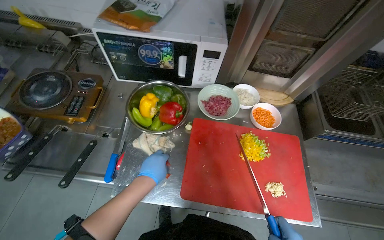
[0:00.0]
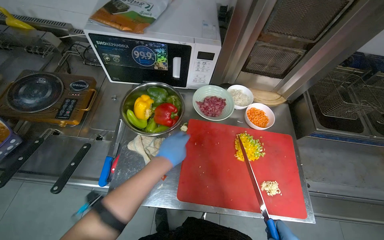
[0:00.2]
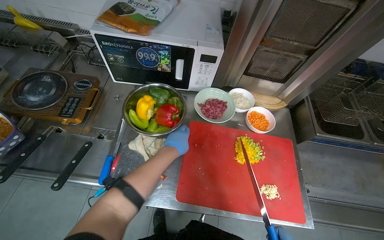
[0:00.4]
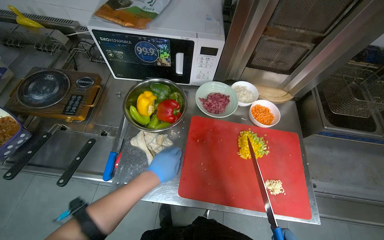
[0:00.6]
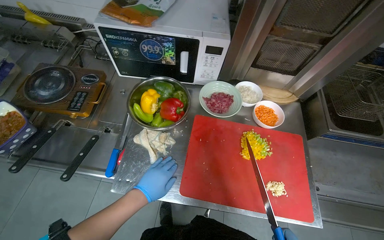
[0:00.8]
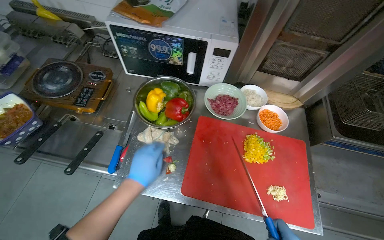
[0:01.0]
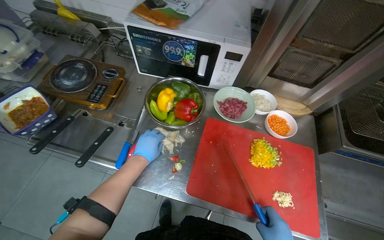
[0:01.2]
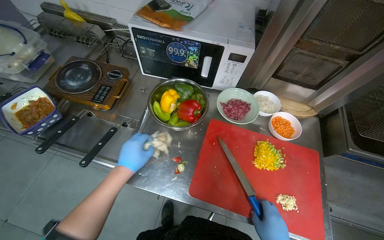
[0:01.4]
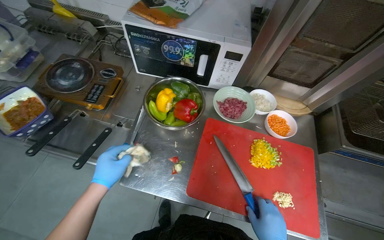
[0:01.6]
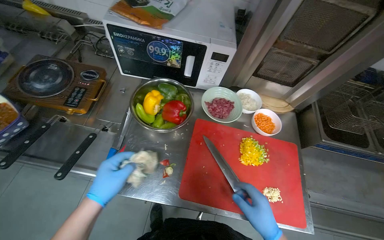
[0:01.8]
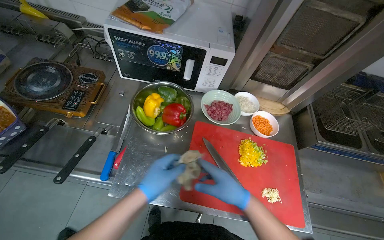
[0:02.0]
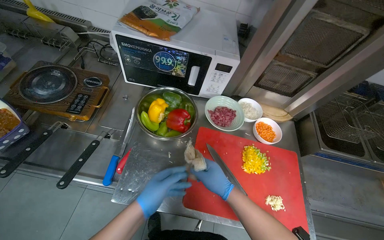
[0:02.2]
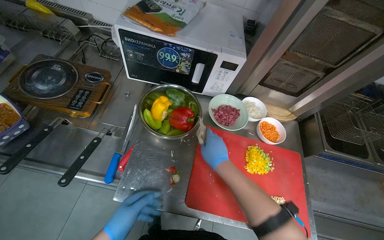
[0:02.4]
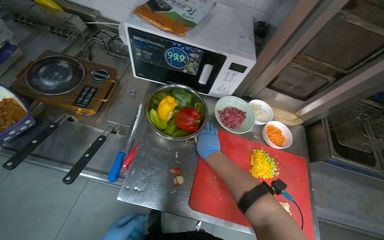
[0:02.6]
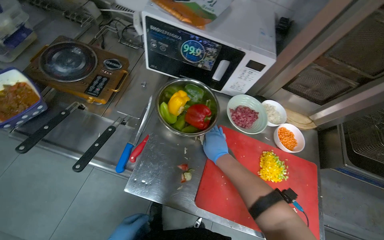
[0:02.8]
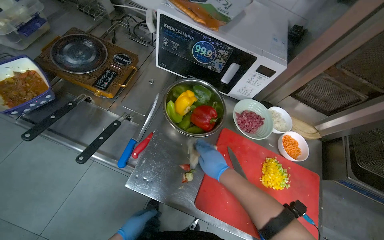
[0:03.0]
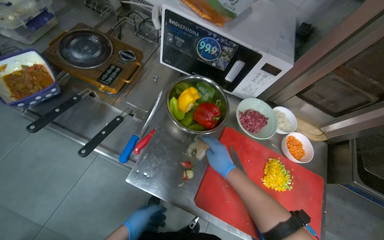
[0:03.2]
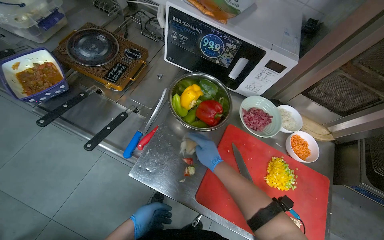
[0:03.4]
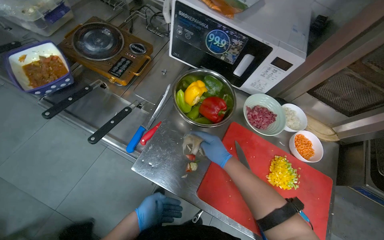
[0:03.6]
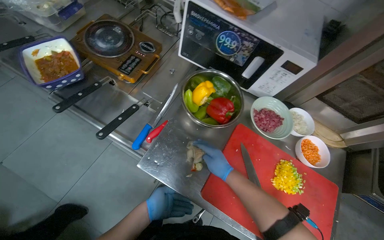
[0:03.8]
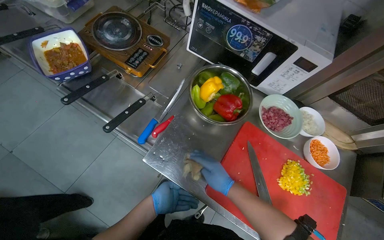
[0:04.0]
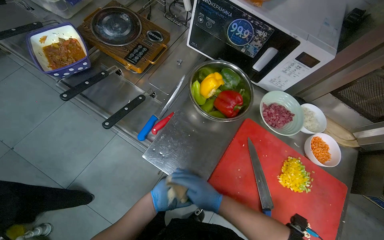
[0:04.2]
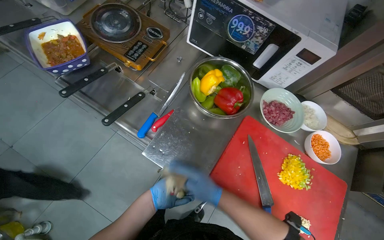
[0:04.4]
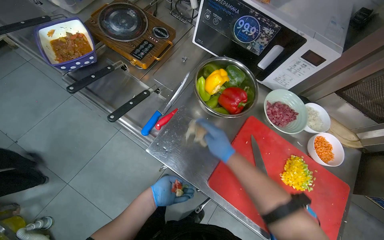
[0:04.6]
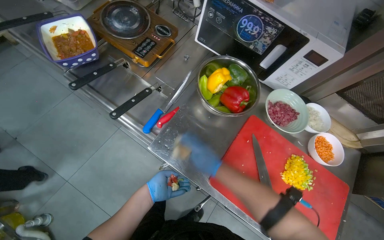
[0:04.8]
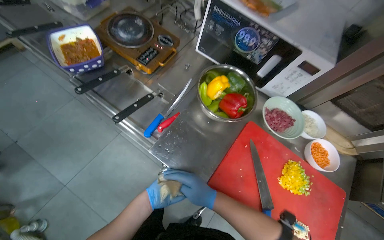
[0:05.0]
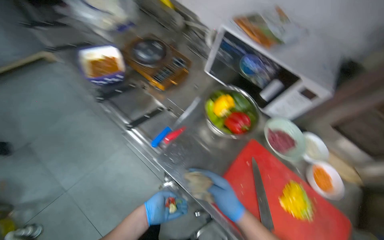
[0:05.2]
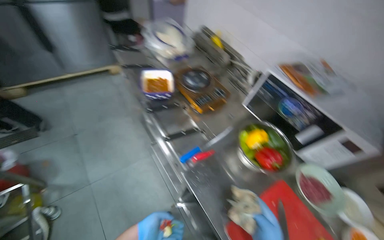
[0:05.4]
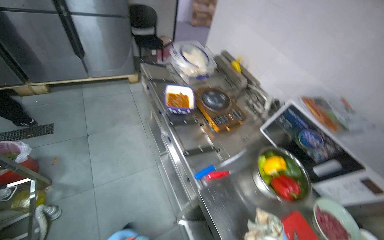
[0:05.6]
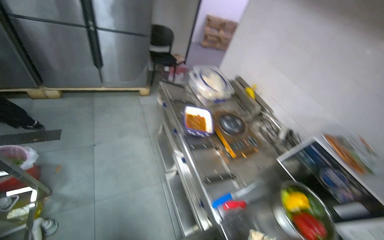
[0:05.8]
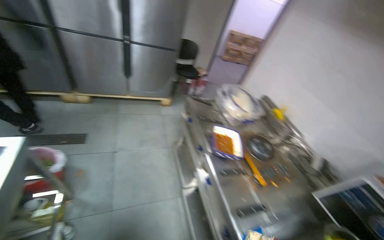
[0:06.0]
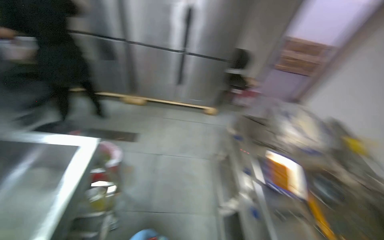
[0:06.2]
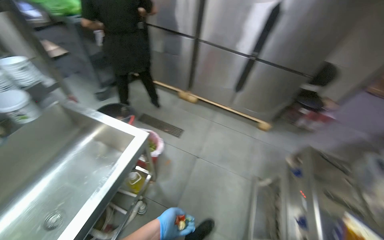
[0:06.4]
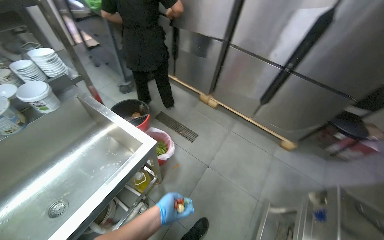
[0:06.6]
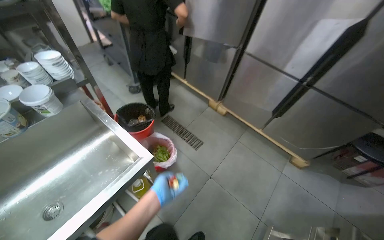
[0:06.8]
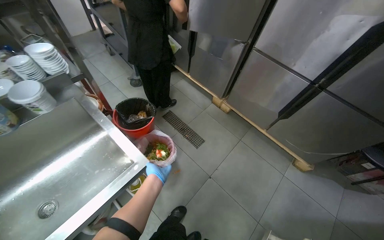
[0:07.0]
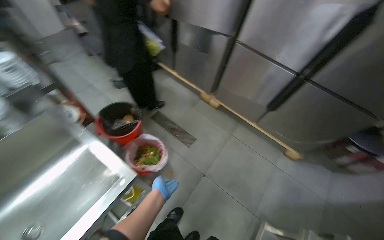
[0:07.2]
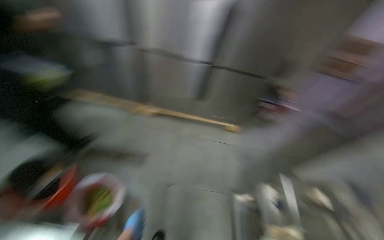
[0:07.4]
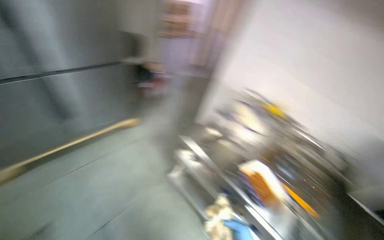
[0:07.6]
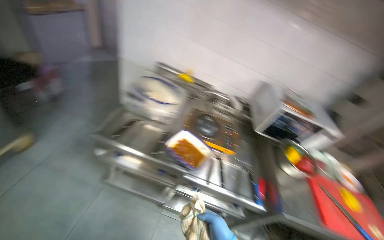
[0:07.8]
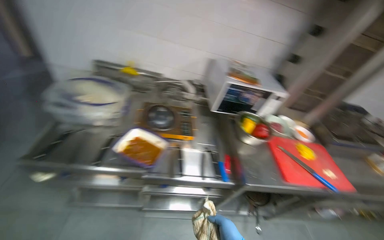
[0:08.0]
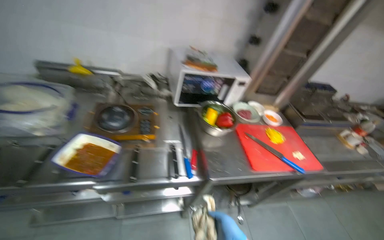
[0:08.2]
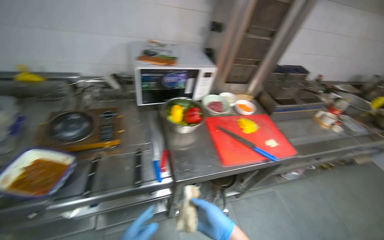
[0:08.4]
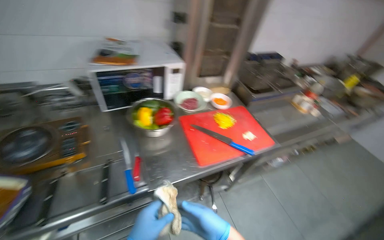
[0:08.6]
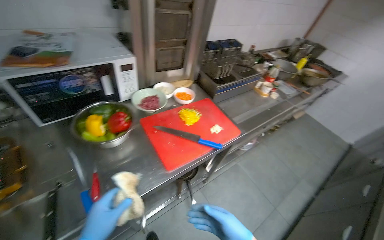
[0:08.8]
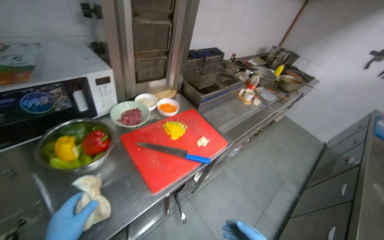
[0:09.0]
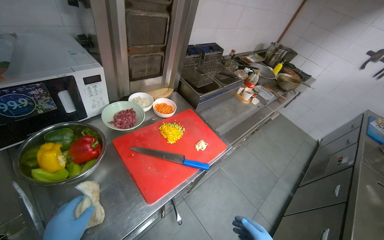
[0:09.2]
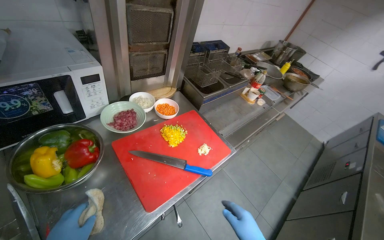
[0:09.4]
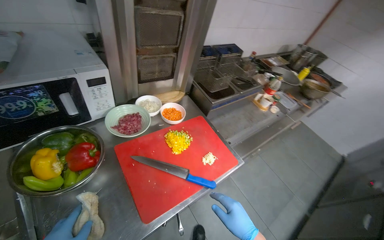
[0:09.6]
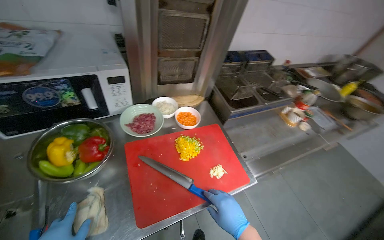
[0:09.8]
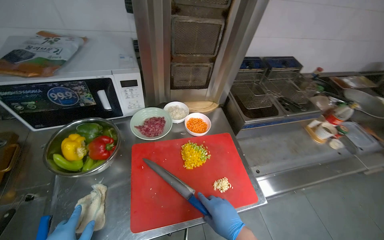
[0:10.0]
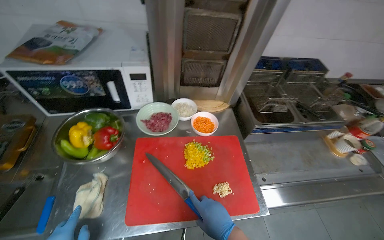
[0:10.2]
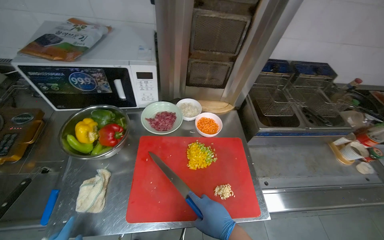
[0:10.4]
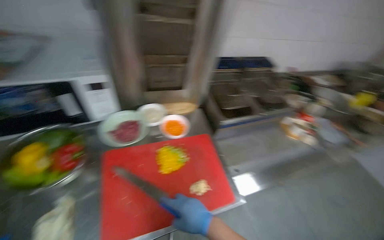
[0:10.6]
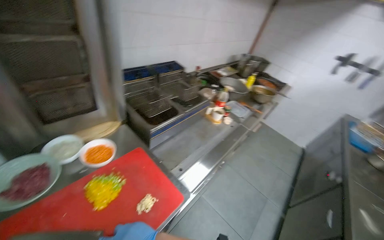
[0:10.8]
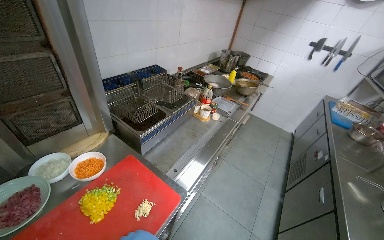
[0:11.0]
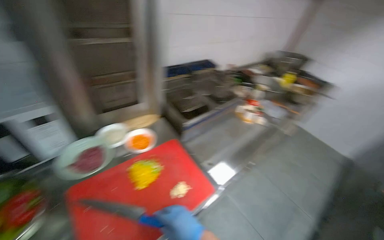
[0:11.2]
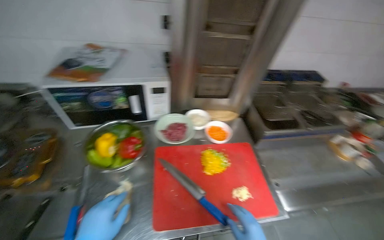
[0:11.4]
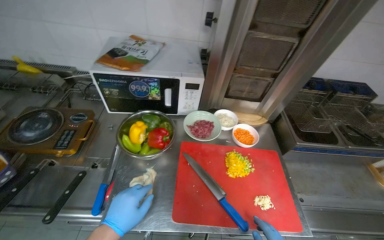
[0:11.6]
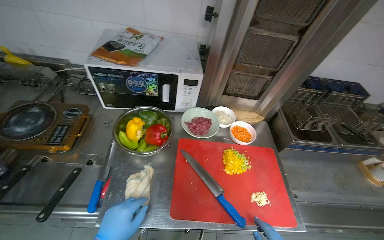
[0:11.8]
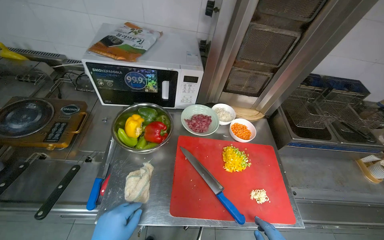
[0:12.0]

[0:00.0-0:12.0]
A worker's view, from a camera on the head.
Job: preparing food.
The whole recording: Slicing peppers on cutting board. The worker slices various colored peppers on a red cutting board.
0:00.0 to 0:01.6: The left hand goes roughly 15 cm to the left.
0:03.0 to 0:04.4: The right hand travels down the picture by approximately 10 cm.
0:06.0 to 0:07.6: The camera is carried roughly 60 cm. The wearer looks roughly 30 degrees further to the right.
0:07.6 to 0:09.0: The camera is carried some 1 m. The head rotates about 85 degrees to the right. The wearer looks some 20 degrees further downward.
0:09.0 to 0:10.4: The head turns to the left by about 35 degrees.

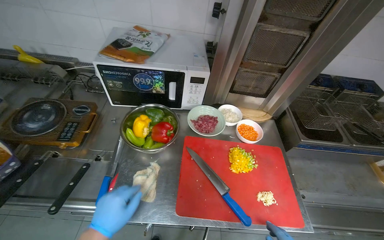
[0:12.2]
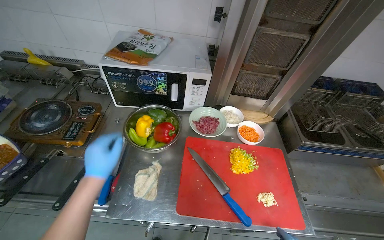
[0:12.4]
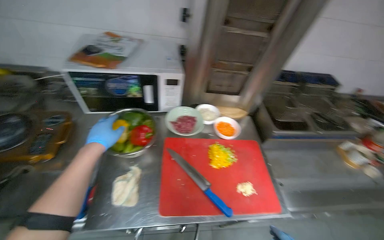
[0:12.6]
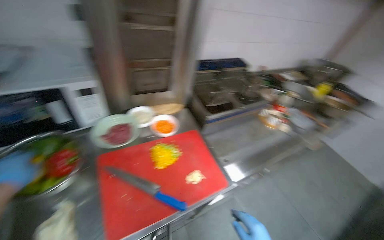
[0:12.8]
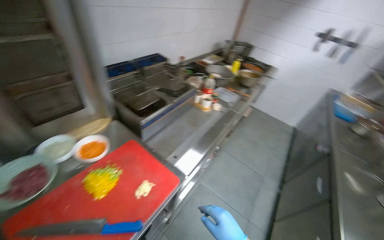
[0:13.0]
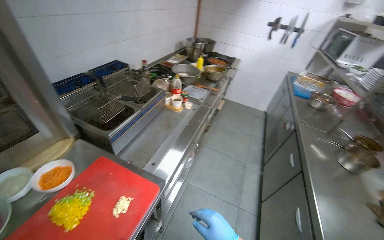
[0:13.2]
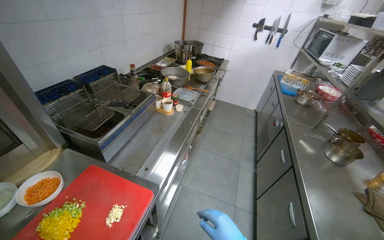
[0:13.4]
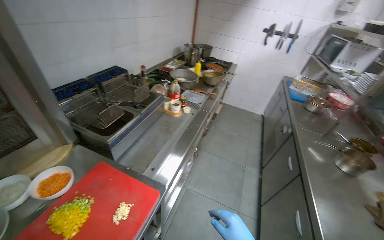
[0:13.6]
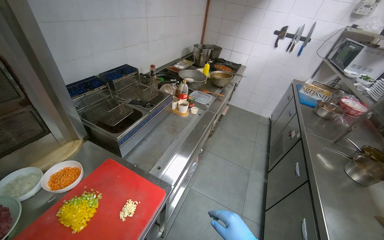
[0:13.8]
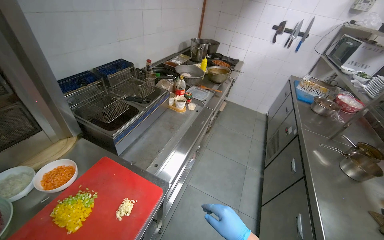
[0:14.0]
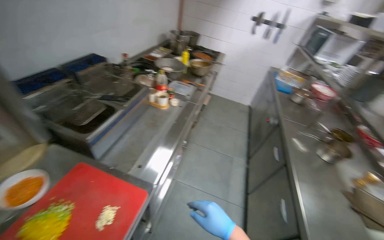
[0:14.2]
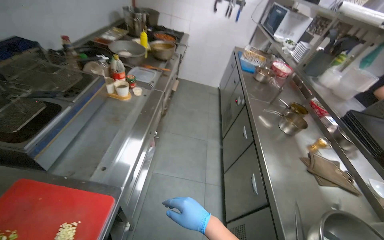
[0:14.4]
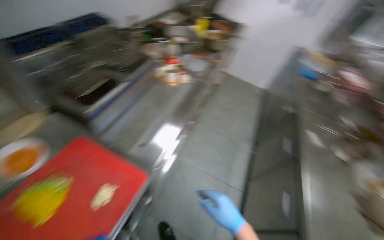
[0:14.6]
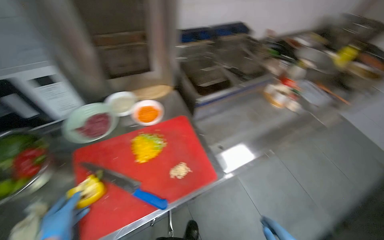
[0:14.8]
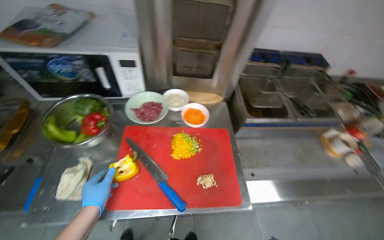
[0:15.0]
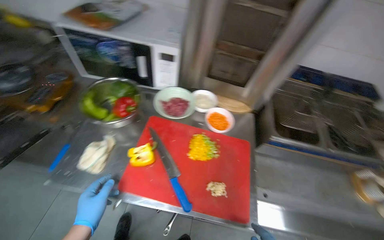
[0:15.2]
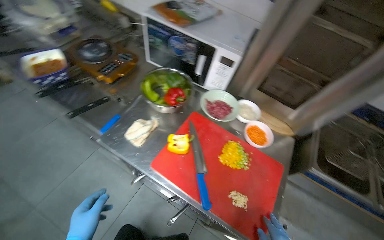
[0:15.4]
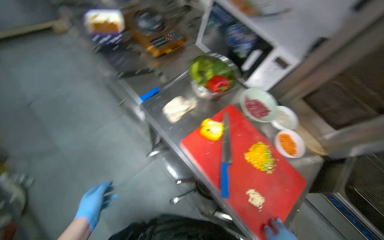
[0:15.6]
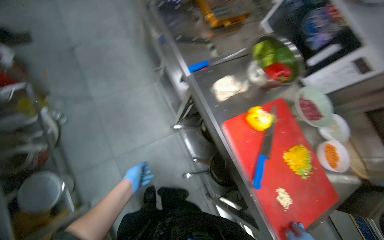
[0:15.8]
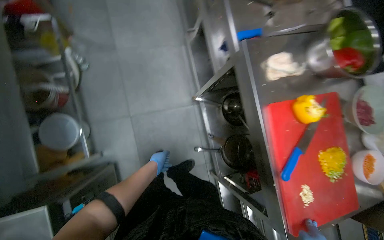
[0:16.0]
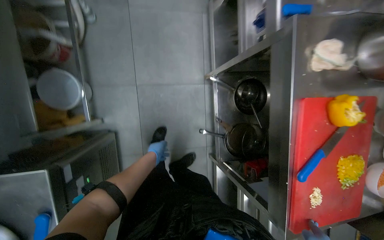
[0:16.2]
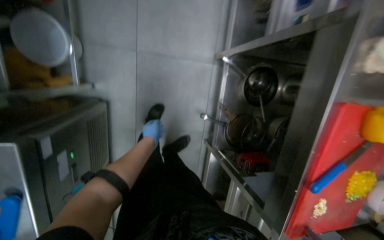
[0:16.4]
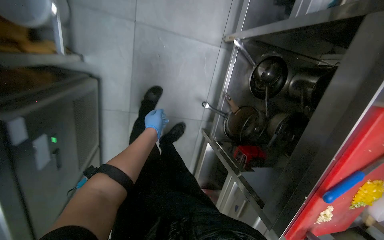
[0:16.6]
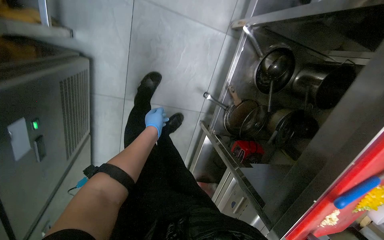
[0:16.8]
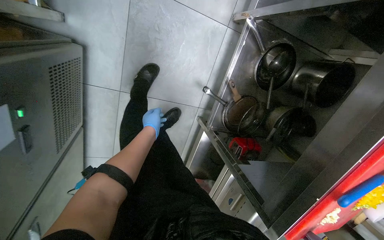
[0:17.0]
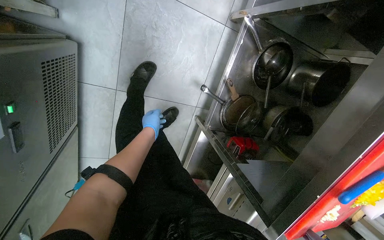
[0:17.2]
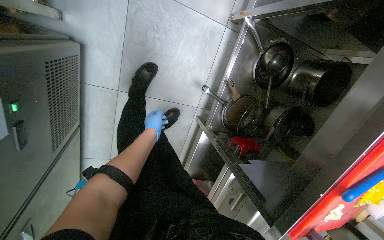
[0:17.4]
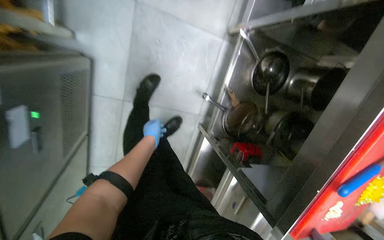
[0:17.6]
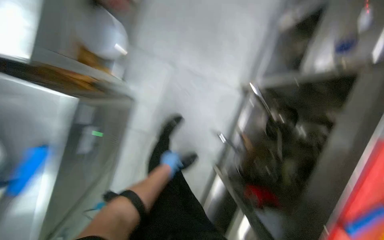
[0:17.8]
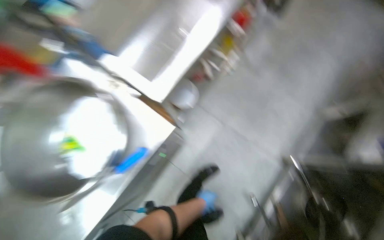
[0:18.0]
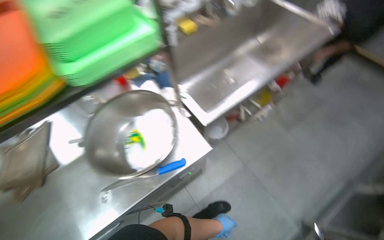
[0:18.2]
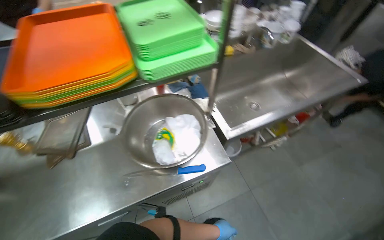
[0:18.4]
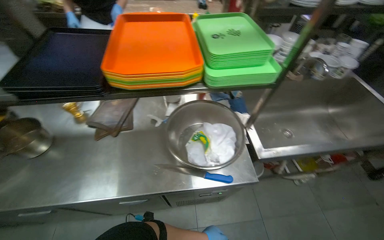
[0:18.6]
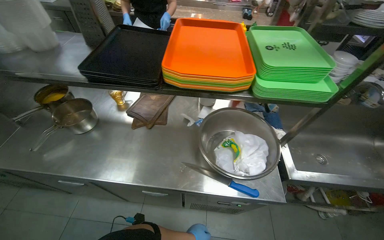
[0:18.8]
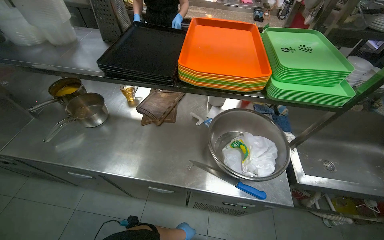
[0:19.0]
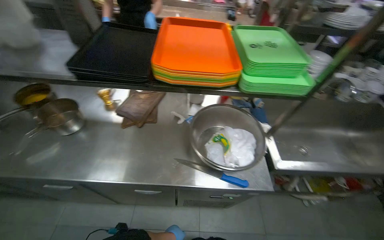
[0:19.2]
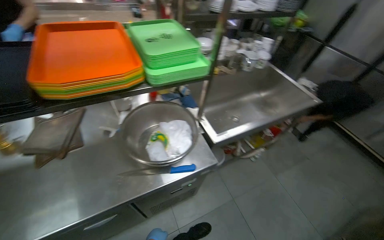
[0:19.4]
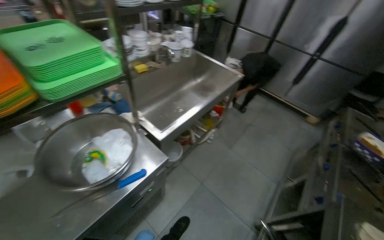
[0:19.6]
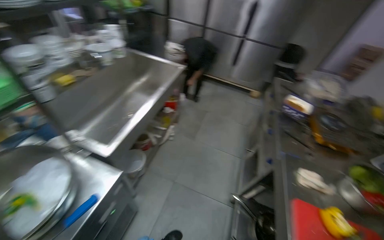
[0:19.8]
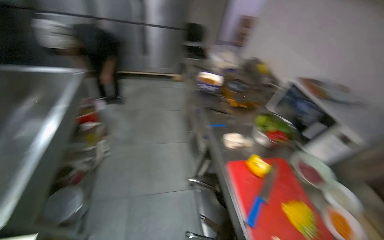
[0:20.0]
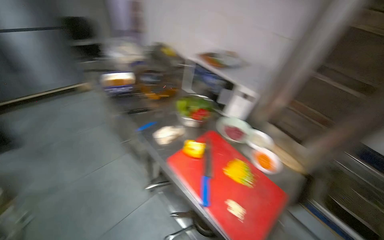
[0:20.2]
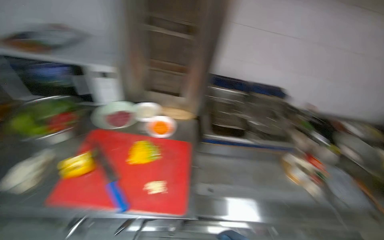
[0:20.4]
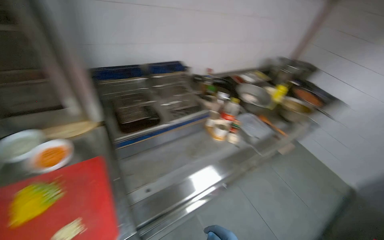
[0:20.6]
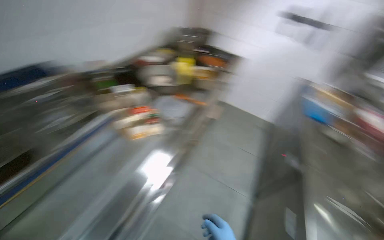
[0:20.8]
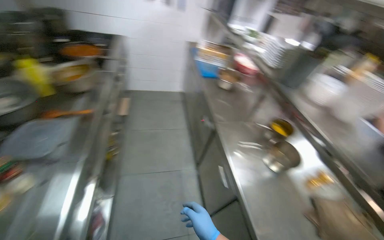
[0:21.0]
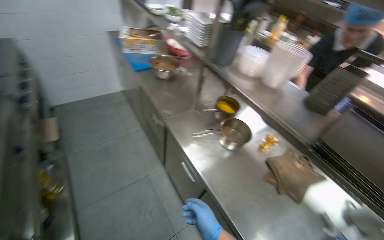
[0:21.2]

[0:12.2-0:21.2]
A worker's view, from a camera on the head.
Job: preparing food.
The whole recording: Slicing peppers on cutting board. The worker slices various colored peppers on a red cutting board.
0:12.2 to 0:13.8: The wearer looks approximately 65 degrees further to the right.
0:13.8 to 0:15.2: The wearer's head swings approximately 75 degrees to the left.
0:15.2 to 0:16.6: The wearer moves approximately 70 cm. The head turns to the left by about 85 degrees. The view tilts some 40 degrees downward.
0:16.6 to 0:18.2: The wearer moves approximately 50 cm. The head turns to the left by some 50 degrees. The view tilts roughly 50 degrees upward.
0:18.2 to 0:19.8: The wearer looks roughly 40 degrees further to the right.
0:19.8 to 0:21.2: The camera travels roughly 60 cm. The head rotates approximately 205 degrees to the right. The view tips downward by roughly 35 degrees.
